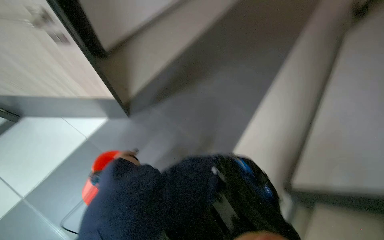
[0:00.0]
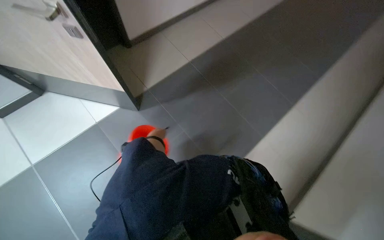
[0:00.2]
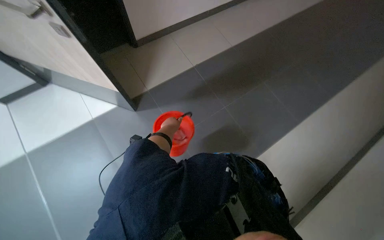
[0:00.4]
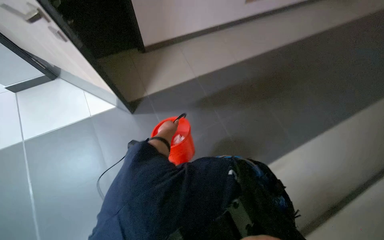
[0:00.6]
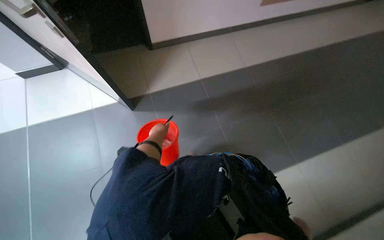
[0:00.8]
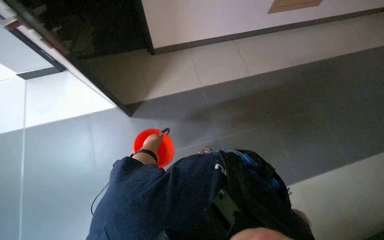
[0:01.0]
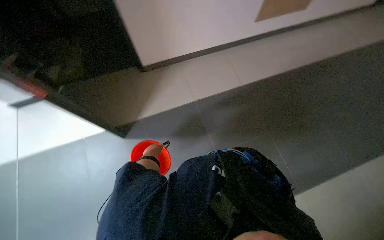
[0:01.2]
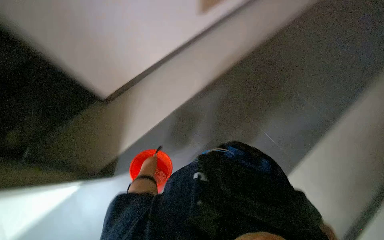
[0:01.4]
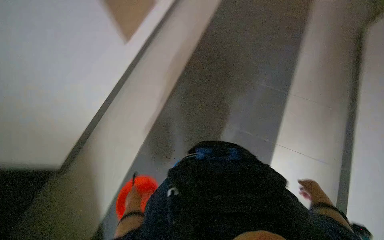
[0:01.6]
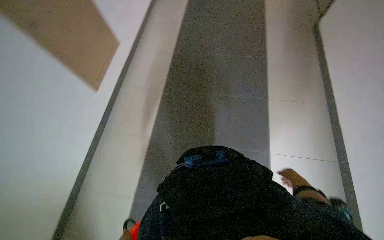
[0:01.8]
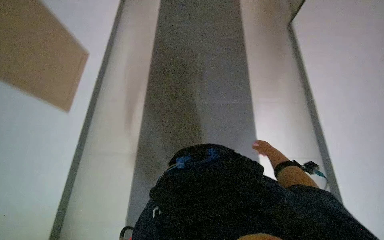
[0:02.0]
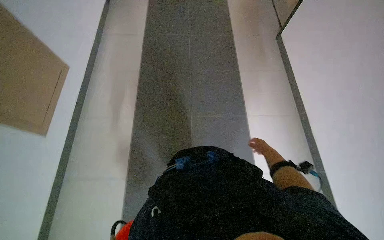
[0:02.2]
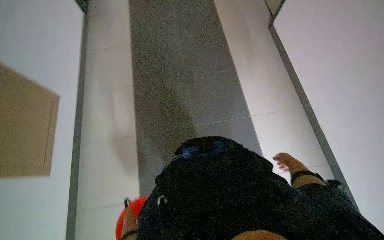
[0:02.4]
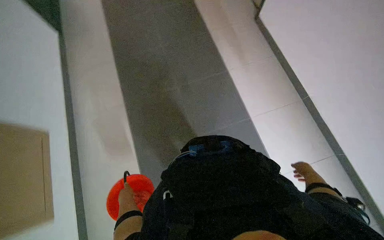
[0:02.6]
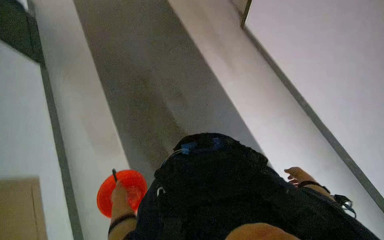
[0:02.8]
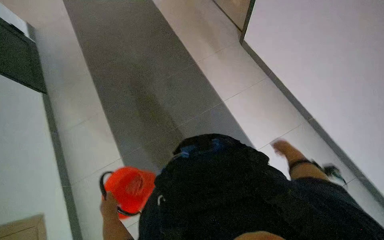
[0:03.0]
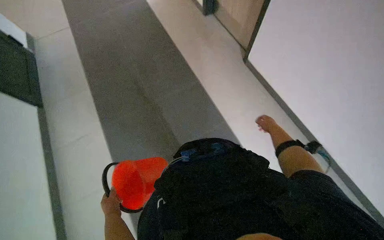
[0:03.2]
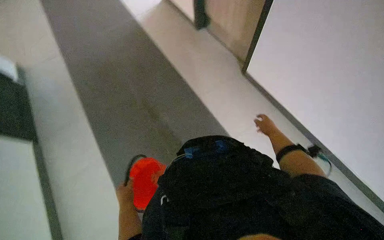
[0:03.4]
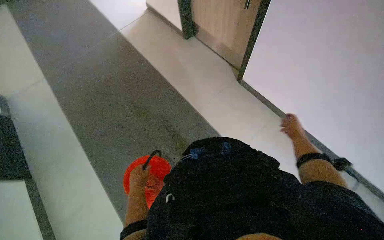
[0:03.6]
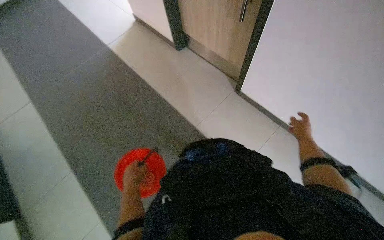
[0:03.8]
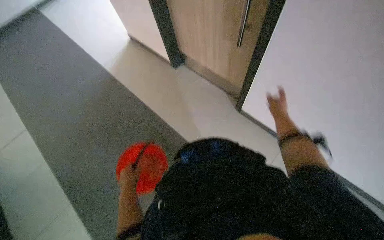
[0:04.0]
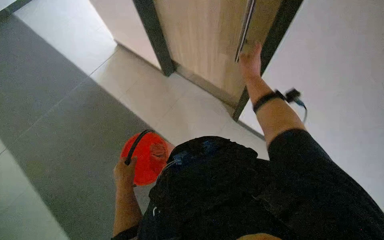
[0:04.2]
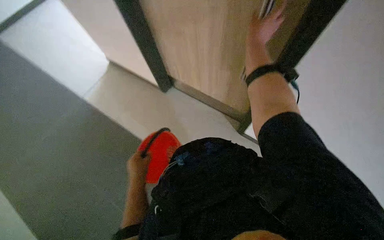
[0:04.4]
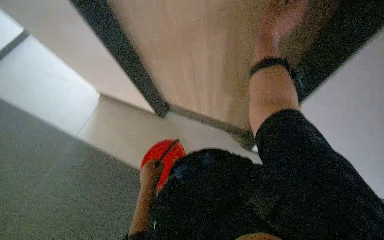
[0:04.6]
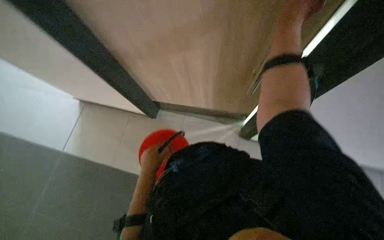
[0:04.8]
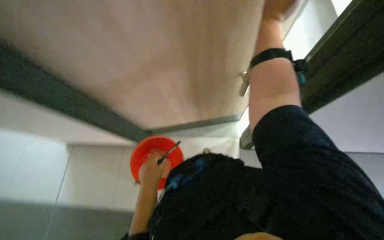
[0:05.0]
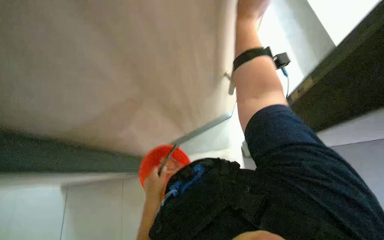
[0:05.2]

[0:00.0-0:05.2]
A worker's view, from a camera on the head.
Job: preparing cleaning supplies.
The whole recording: Walking with cleaning supplies. The worker walks through a building carrying a red bucket and a white cloth.
0:01.8 to 0:03.4: The right hand goes up and down the picture, roughly 25 cm each way, reversing 2 times.
0:03.4 to 0:05.2: The wearer looks approximately 20 degrees further to the right. The camera pitches upward, by some 15 degrees. The left hand heads up the picture, covering roughly 20 cm. The right hand travels nearer to the camera, up the picture and to the left by about 60 cm.

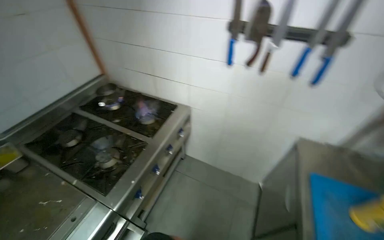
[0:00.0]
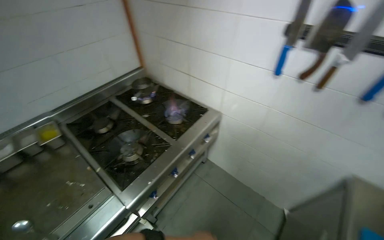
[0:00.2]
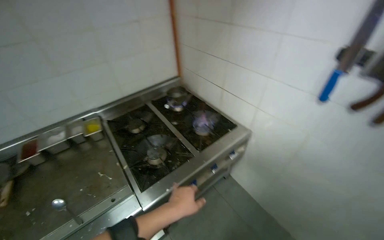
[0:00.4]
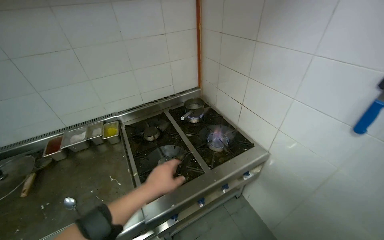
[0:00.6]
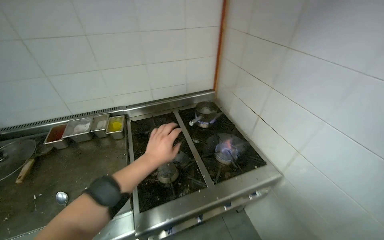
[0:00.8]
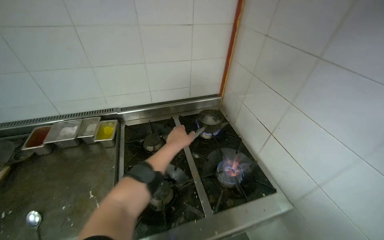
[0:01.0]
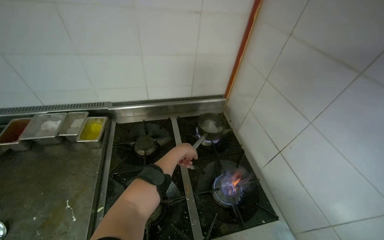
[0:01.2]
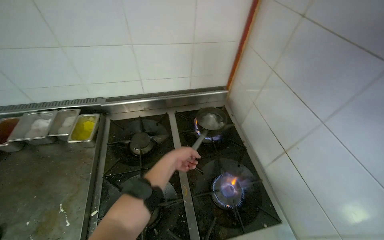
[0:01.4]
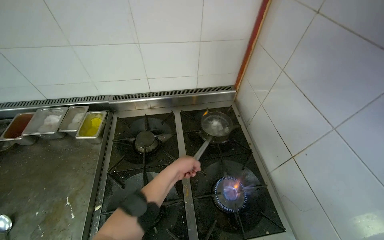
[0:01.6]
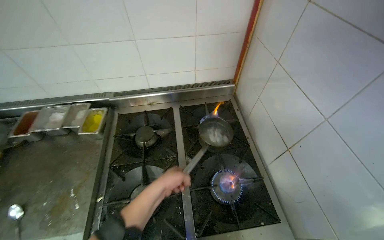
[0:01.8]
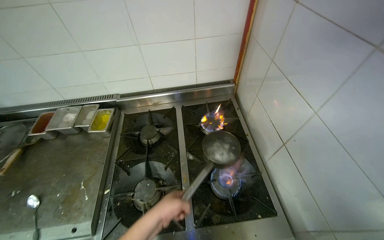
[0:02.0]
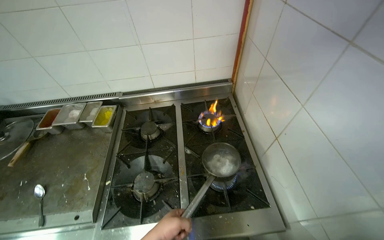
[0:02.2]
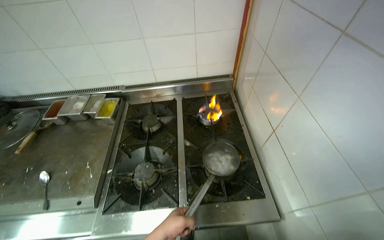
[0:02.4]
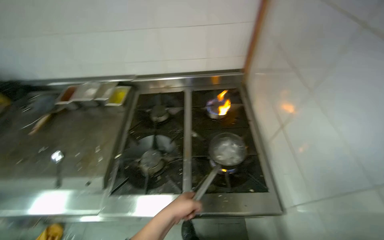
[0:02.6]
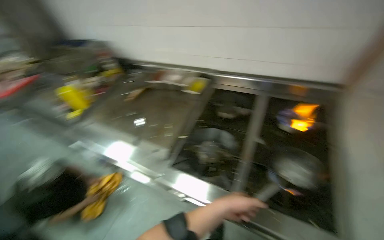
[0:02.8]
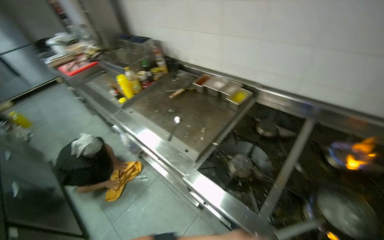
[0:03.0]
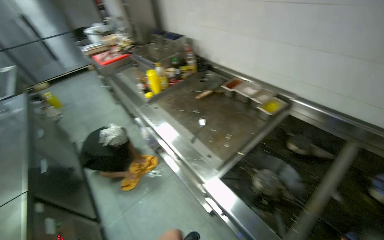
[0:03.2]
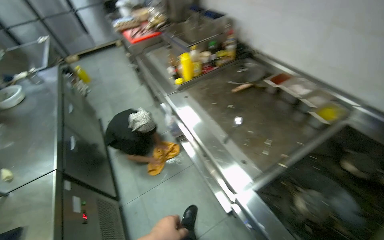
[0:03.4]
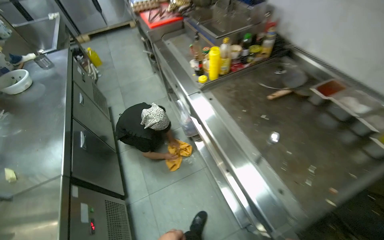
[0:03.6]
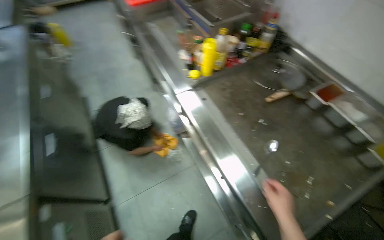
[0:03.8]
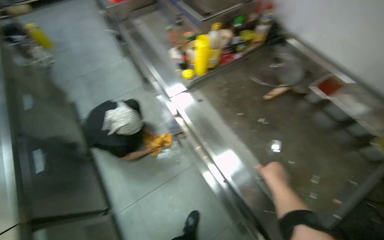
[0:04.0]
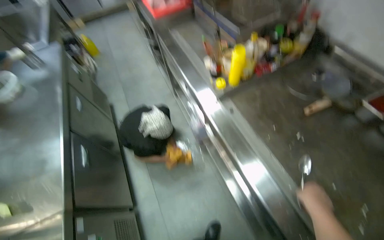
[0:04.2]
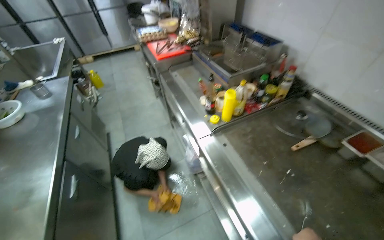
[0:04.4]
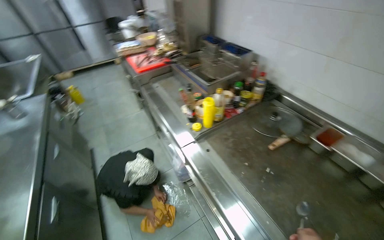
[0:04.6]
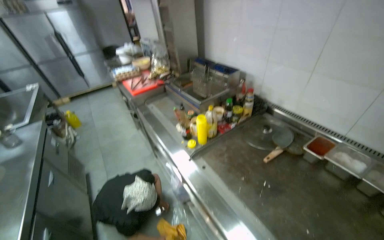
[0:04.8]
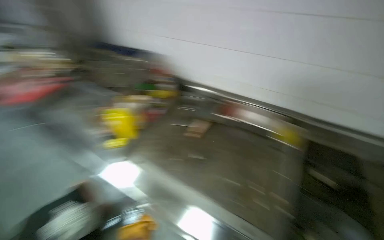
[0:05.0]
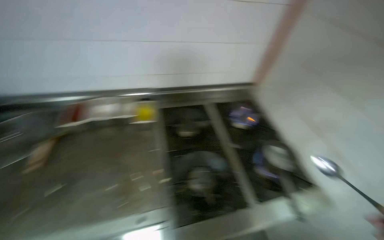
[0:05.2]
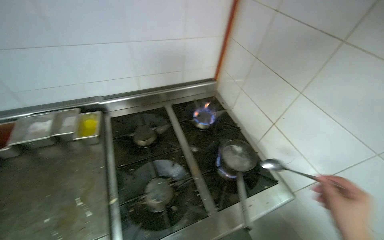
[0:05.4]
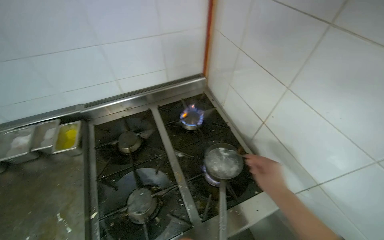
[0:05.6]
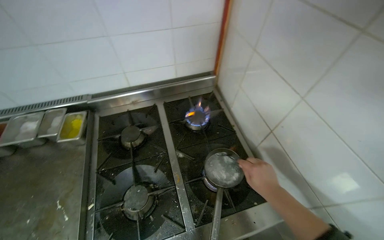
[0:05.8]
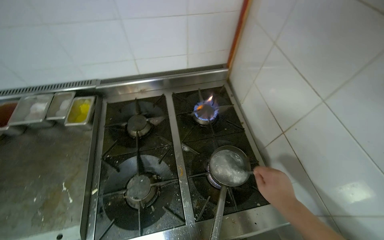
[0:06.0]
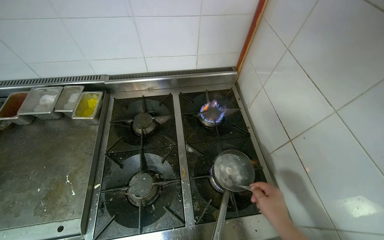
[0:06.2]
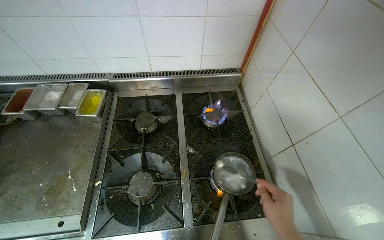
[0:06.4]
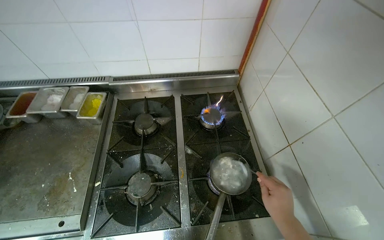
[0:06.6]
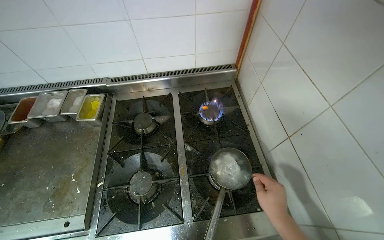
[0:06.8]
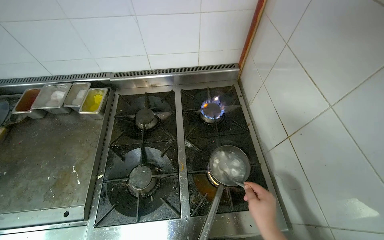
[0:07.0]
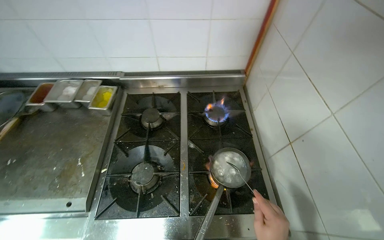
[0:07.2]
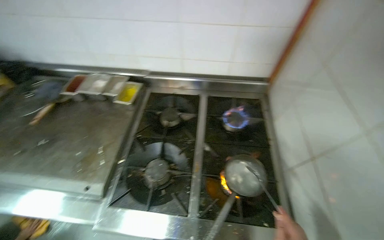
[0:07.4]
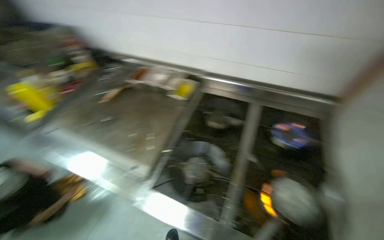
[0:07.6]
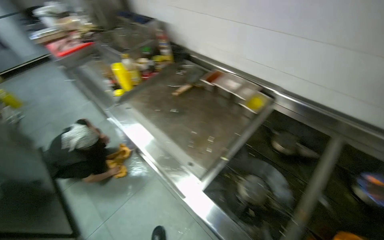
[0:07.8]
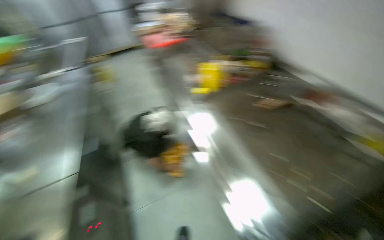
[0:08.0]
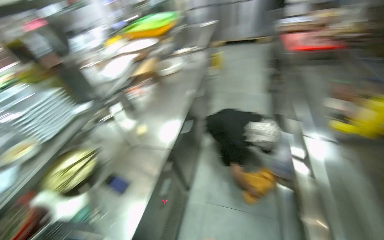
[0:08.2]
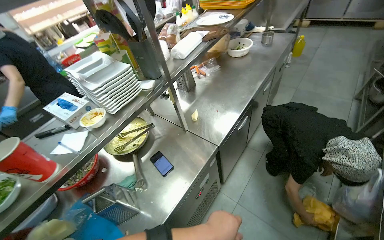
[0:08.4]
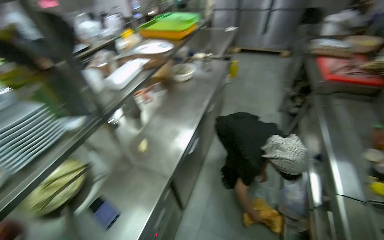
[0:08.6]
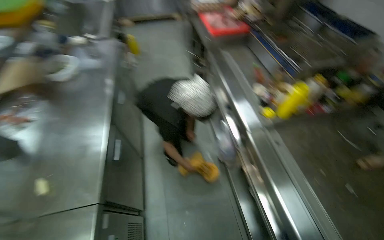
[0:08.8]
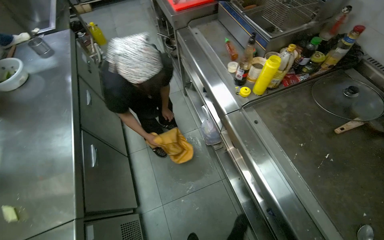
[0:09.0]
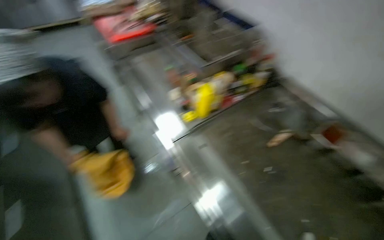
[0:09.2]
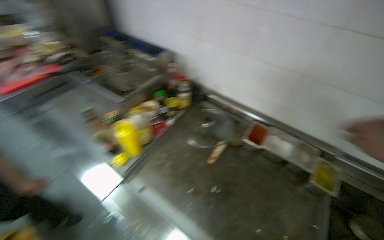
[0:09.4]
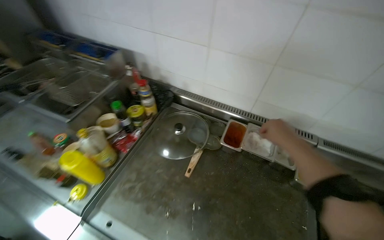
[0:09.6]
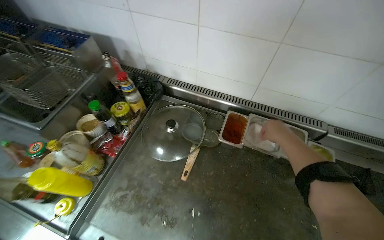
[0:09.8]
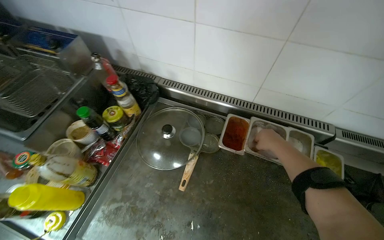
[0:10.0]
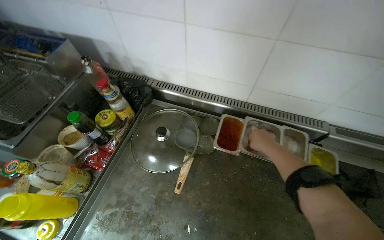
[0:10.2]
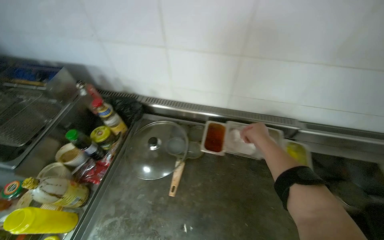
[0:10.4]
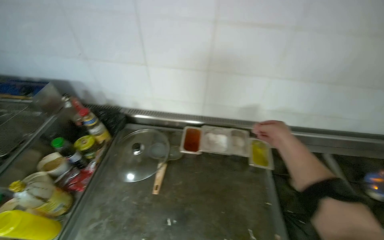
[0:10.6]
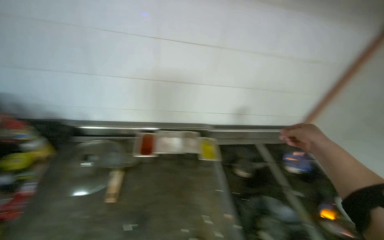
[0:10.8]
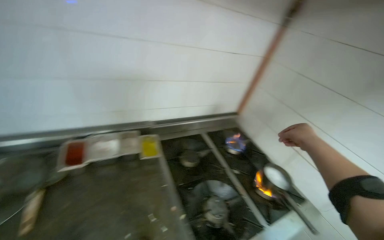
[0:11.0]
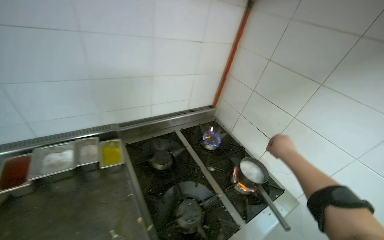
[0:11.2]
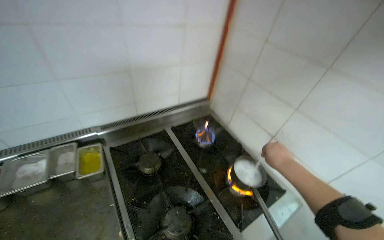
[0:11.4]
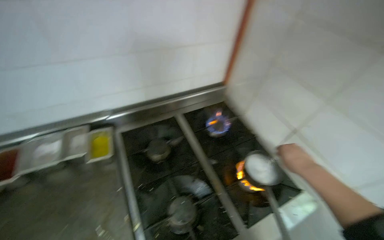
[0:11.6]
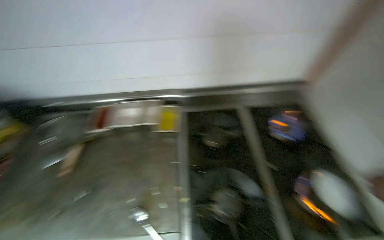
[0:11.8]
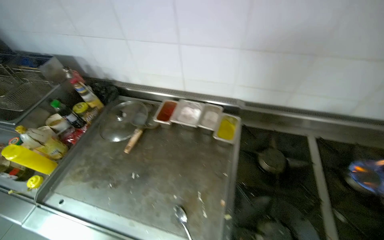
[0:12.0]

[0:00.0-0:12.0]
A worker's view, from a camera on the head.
Job: preparing food.
The whole recording: Preparing dumplings in a pot. The worker prepares dumplings in a pot, adding ingredients, stirring, and whisking it.
0:00.0 to 0:01.6: The head travels roughly 70 cm. The wearer looks approximately 55 degrees further to the left.
0:01.6 to 0:03.0: The wearer looks roughly 50 degrees further to the left.
0:03.0 to 0:04.4: The head travels about 70 cm. The wearer's head swings some 25 degrees to the left.
0:04.4 to 0:06.0: The wearer moves about 80 cm. The wearer's head swings approximately 80 degrees to the right.
0:06.0 to 0:07.6: The head turns to the left by approximately 35 degrees.
0:07.6 to 0:09.0: The camera travels approximately 90 cm. The head rotates about 55 degrees to the left. The view tips downward by approximately 10 degrees.
0:09.0 to 0:10.4: The camera travels approximately 70 cm. The head turns to the right by approximately 60 degrees.

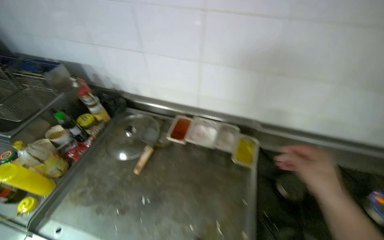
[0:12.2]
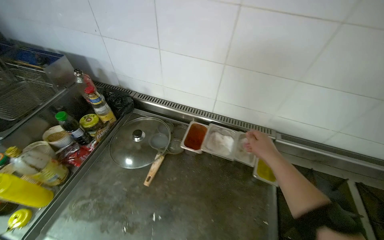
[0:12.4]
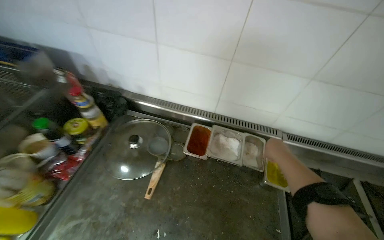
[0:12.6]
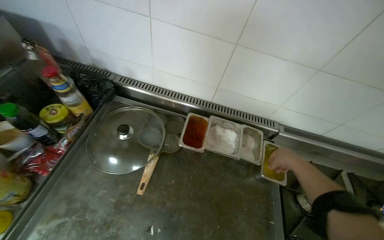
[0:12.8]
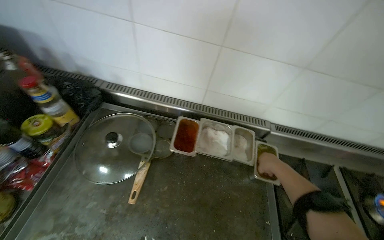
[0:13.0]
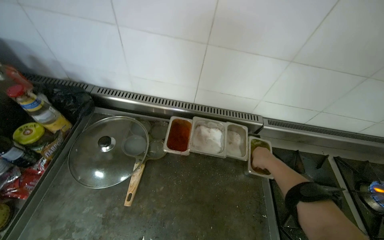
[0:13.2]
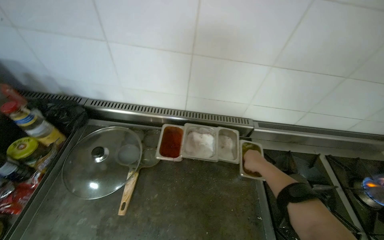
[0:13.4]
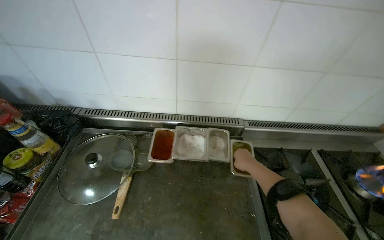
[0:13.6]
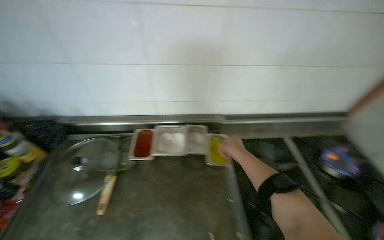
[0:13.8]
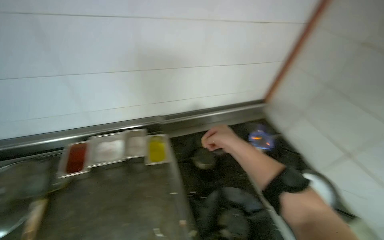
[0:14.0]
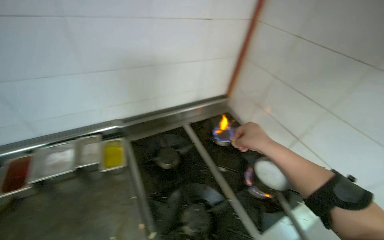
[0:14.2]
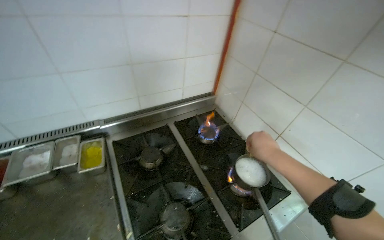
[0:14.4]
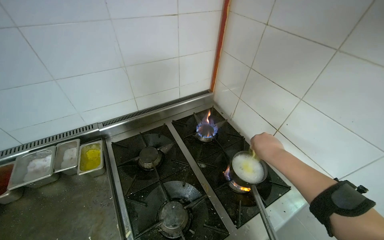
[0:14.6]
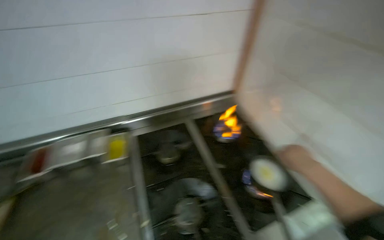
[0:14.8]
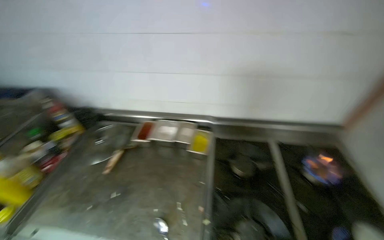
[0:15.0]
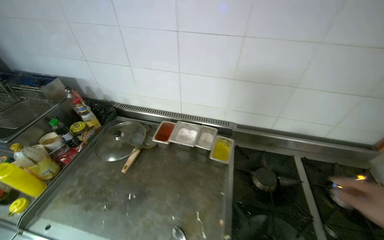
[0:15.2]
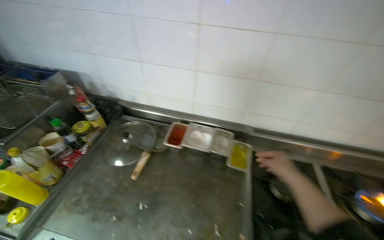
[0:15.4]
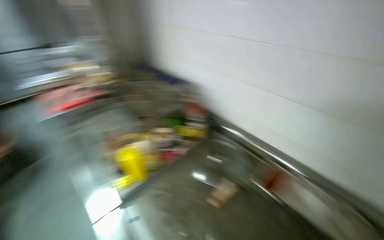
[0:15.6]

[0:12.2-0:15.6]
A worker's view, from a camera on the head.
Job: preparing food.
The whole recording: Preparing dumplings in a pot. The worker prepares dumplings in a pot, adding ingredients, stirring, and whisking it.
0:12.2 to 0:13.8: The head rotates roughly 20 degrees to the right. The right hand goes roughly 25 cm farther from the camera.
0:13.8 to 0:15.6: The head turns to the left by approximately 25 degrees.
